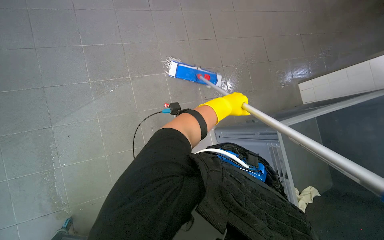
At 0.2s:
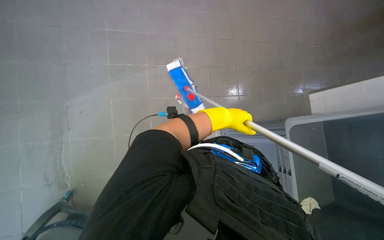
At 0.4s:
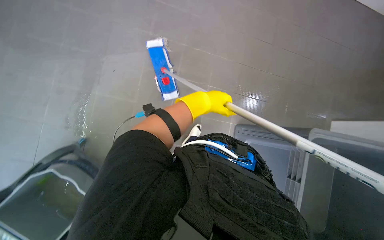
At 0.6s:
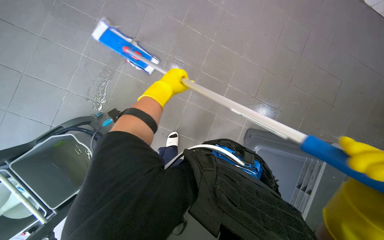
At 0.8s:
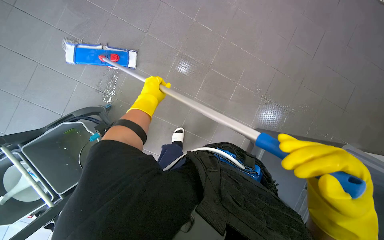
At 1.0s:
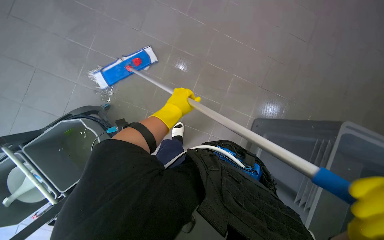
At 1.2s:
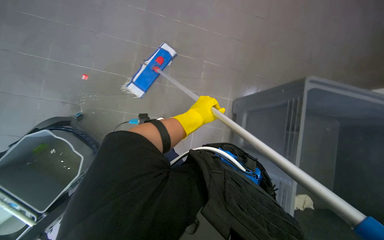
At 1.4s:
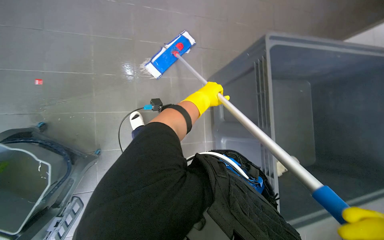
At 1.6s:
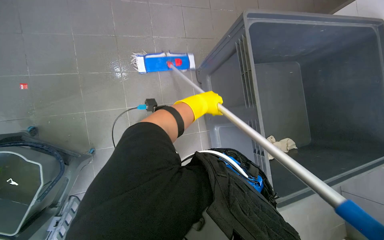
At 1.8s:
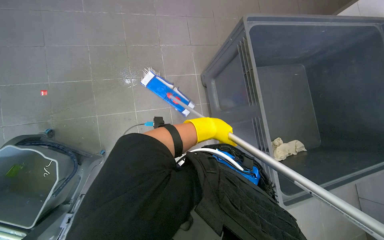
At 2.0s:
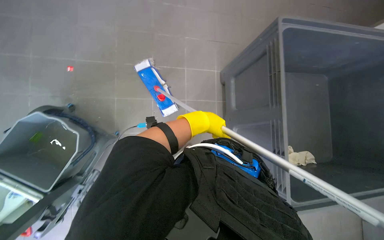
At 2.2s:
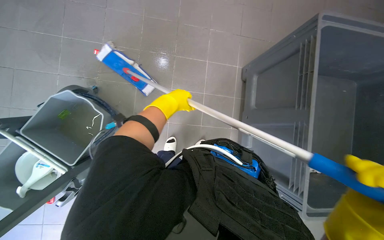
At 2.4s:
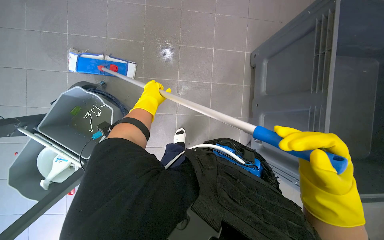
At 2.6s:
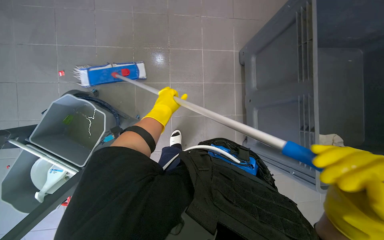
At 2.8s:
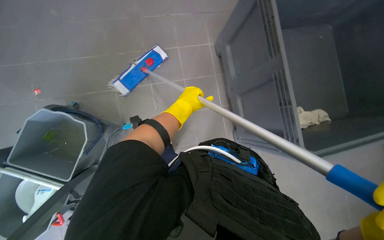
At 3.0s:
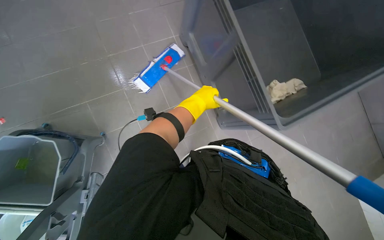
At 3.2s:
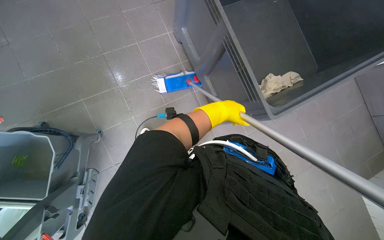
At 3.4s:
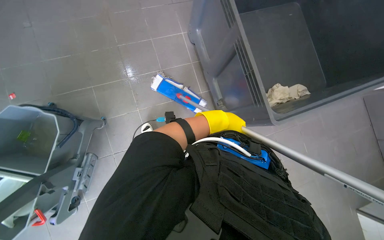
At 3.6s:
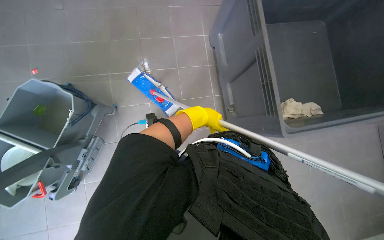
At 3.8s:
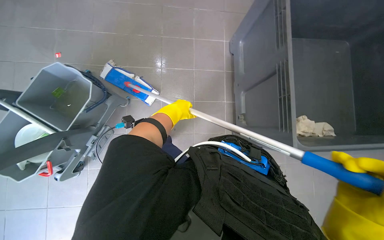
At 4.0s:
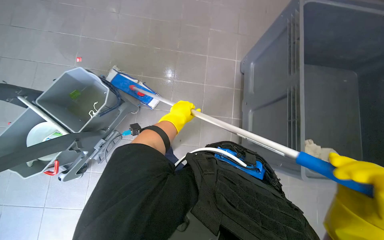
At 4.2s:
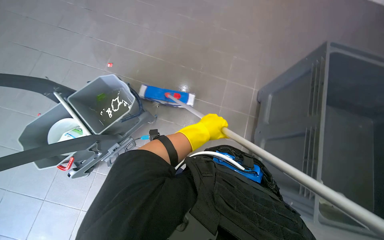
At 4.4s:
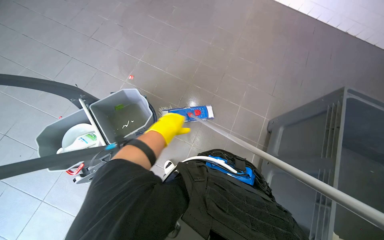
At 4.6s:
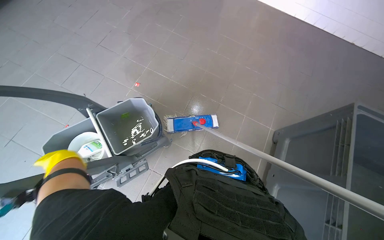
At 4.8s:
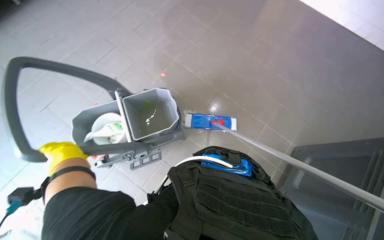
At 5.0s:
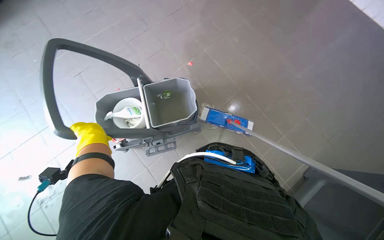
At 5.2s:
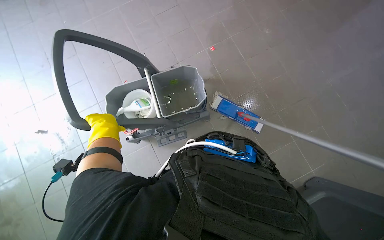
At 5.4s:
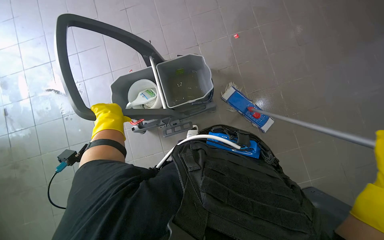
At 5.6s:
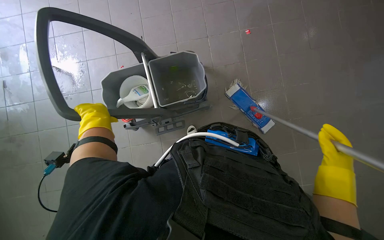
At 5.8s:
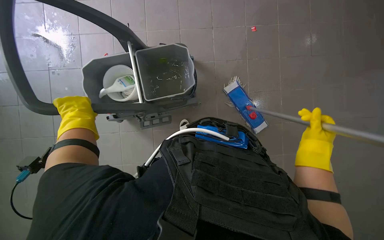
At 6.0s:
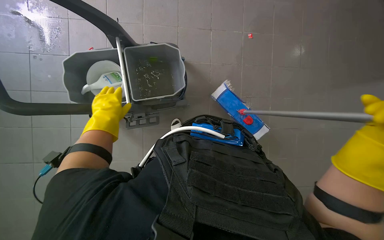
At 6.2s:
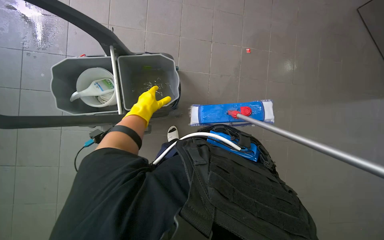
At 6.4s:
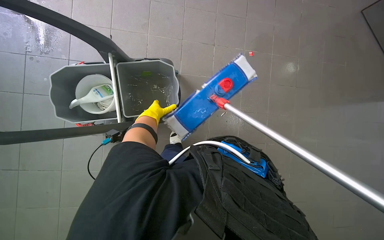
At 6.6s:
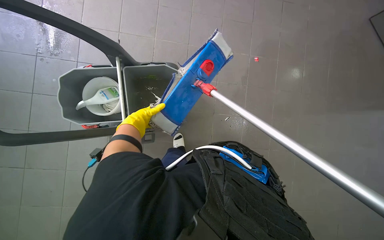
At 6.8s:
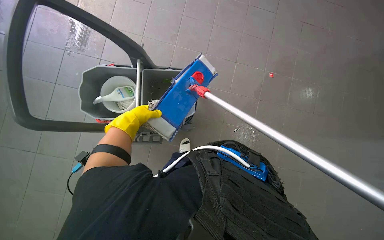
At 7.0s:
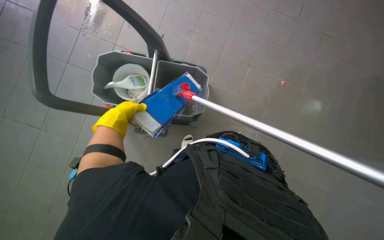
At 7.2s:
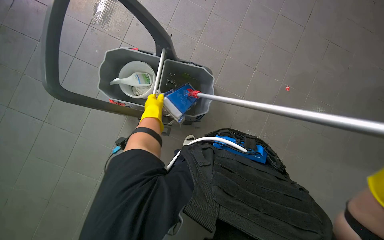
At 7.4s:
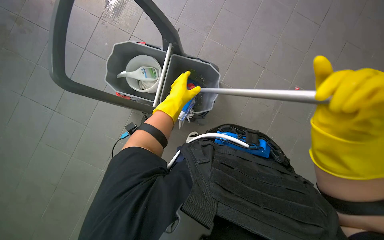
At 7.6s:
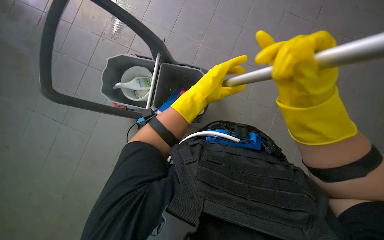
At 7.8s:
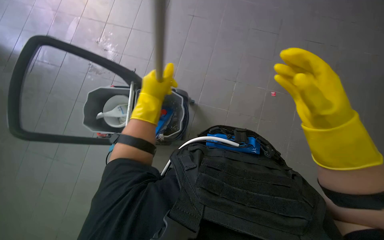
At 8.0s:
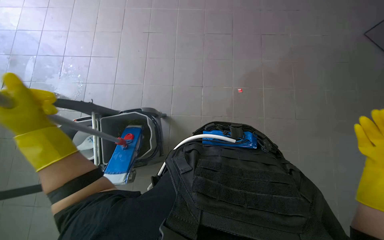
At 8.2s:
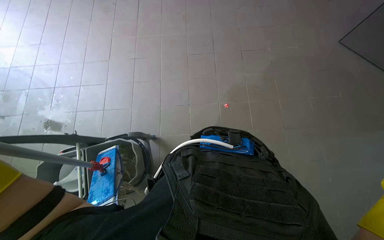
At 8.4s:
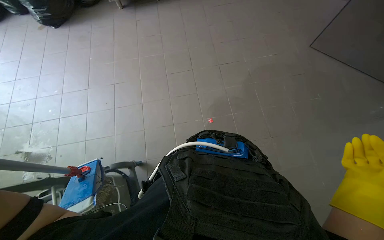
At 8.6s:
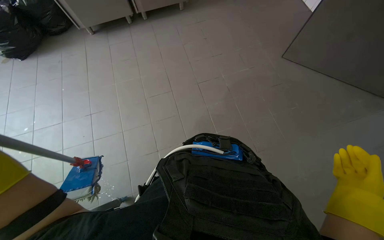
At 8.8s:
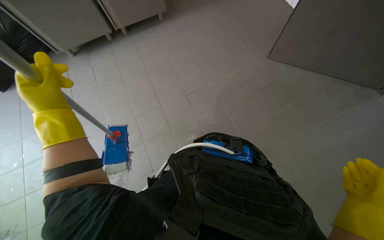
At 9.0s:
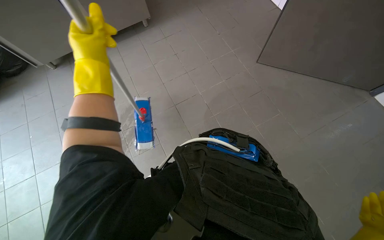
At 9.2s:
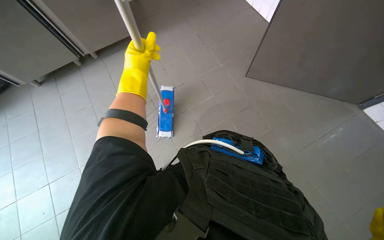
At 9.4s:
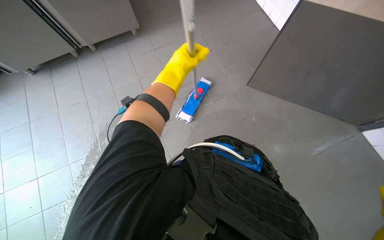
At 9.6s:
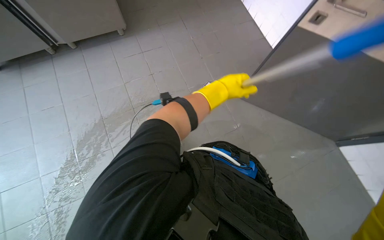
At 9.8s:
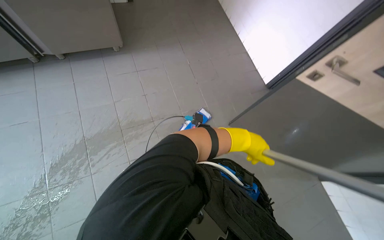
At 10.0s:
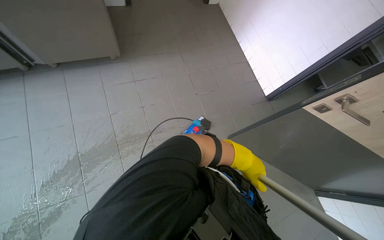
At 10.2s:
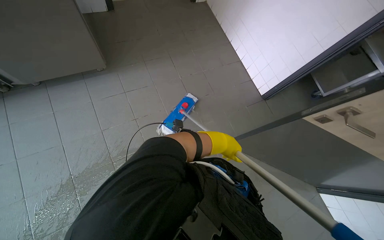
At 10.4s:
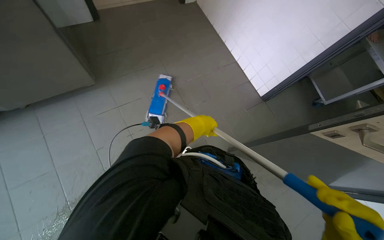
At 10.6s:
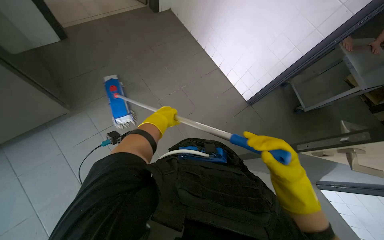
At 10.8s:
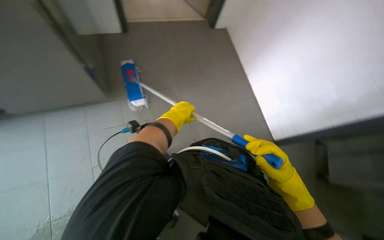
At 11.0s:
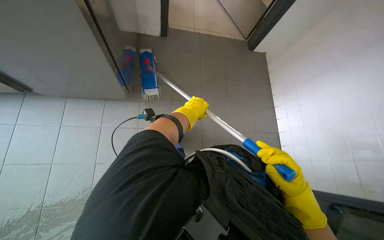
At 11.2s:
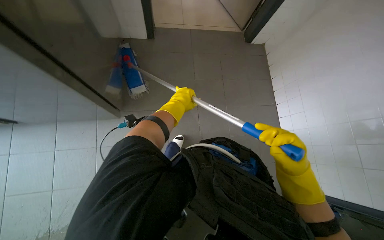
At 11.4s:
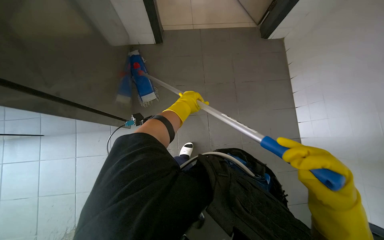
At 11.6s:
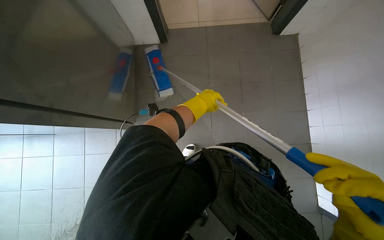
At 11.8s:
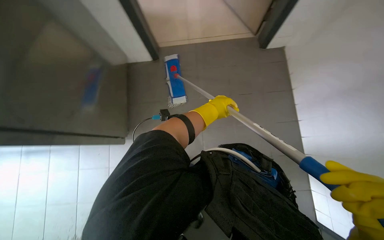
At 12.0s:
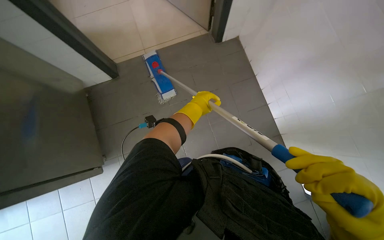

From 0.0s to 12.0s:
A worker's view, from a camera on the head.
Job: mopping floor.
The whole recording: Mopping the floor. The worker mops the tiled floor with a flat mop and a bucket.
From 0.0s to 1.6s: The wearer's head swings roughly 40 degrees to the left. The view tilts about 15 degrees downward.
From 3.0s to 4.4s: The wearer looks roughly 20 degrees further upward. Everything in view rotates approximately 45 degrees clockwise.
From 4.4s to 6.0s: The view tips downward by approximately 15 degrees.
From 6.0s to 7.6s: The camera pitches upward, by about 15 degrees. The left hand moves left and right over some 30 cm, changing direction 2 times.
From 7.6s to 9.0s: The wearer's head swings some 35 degrees to the right. The view tilts approximately 20 degrees upward.

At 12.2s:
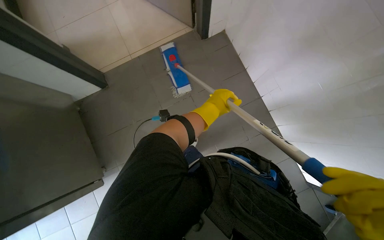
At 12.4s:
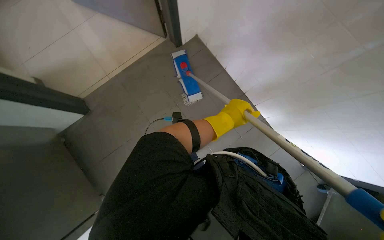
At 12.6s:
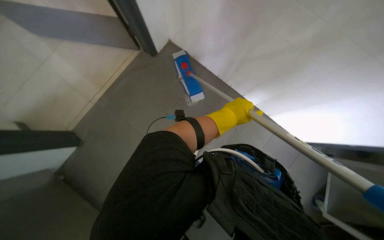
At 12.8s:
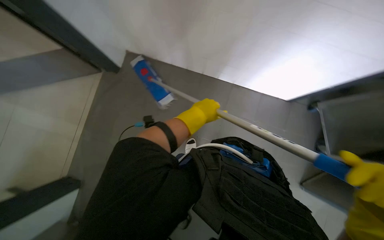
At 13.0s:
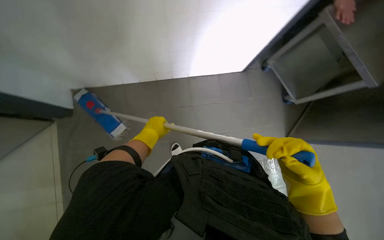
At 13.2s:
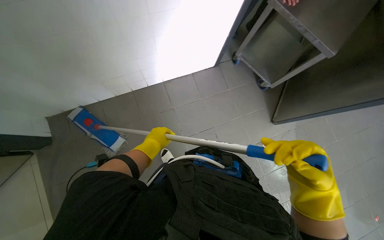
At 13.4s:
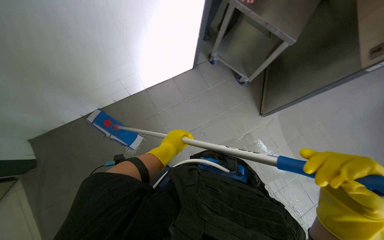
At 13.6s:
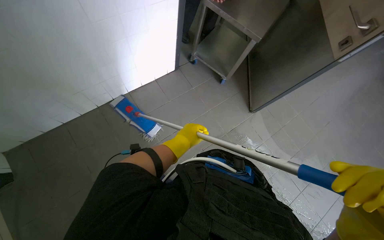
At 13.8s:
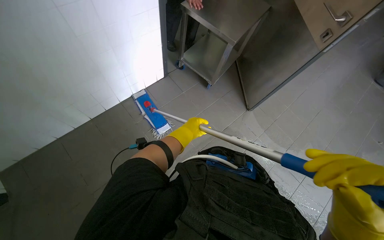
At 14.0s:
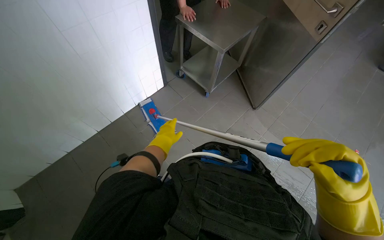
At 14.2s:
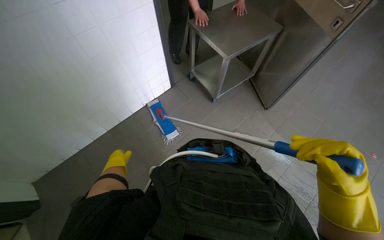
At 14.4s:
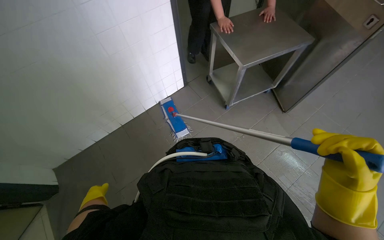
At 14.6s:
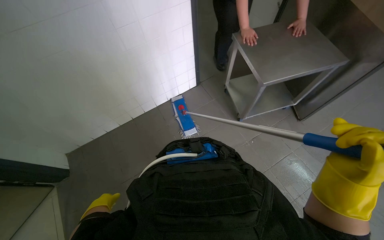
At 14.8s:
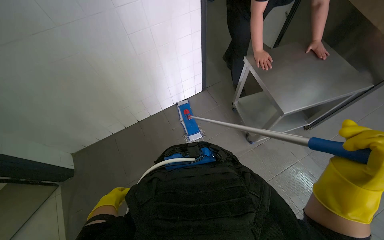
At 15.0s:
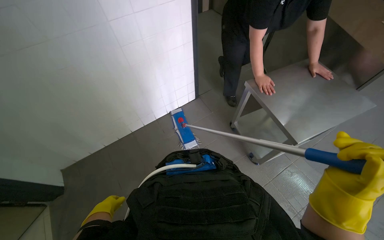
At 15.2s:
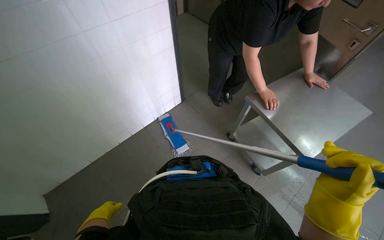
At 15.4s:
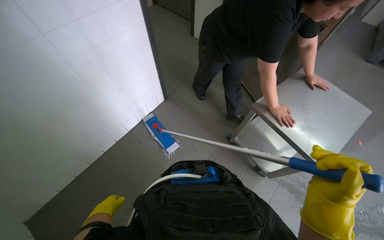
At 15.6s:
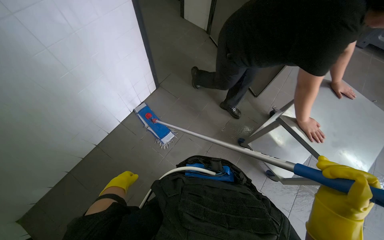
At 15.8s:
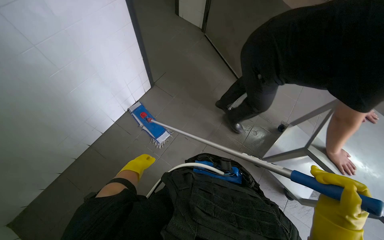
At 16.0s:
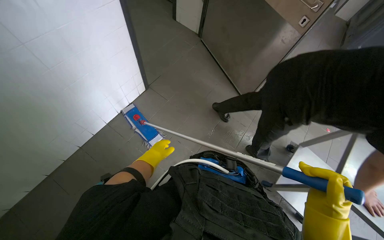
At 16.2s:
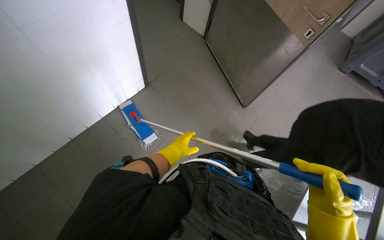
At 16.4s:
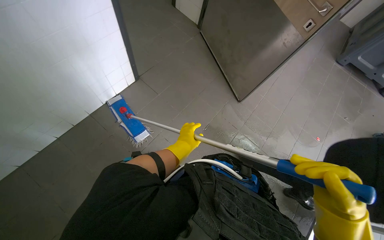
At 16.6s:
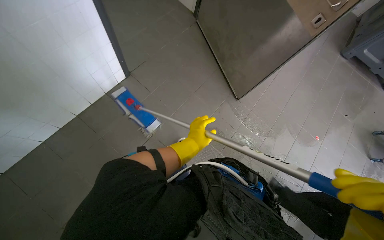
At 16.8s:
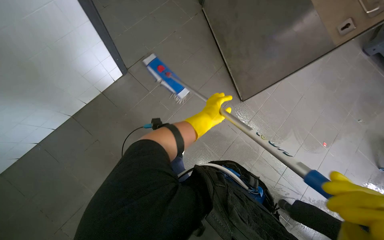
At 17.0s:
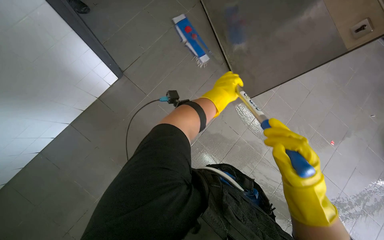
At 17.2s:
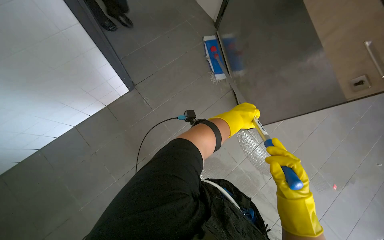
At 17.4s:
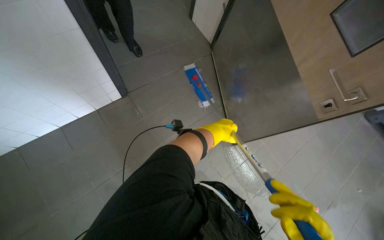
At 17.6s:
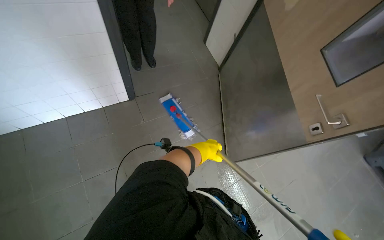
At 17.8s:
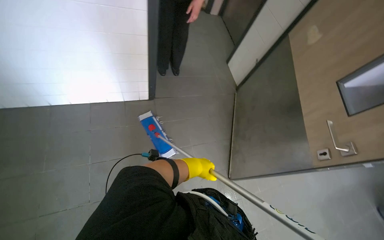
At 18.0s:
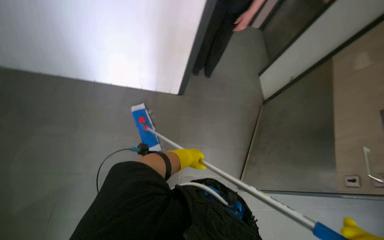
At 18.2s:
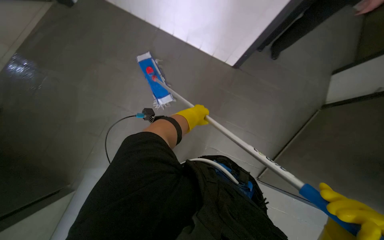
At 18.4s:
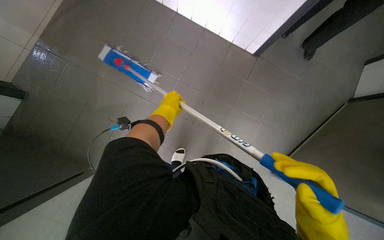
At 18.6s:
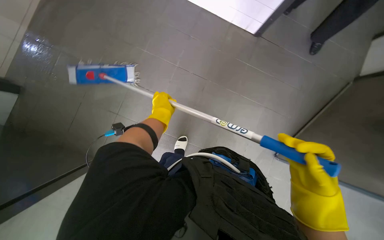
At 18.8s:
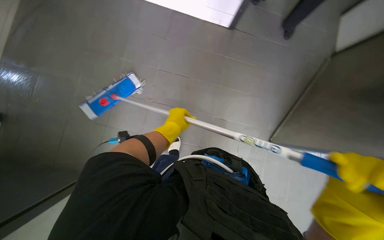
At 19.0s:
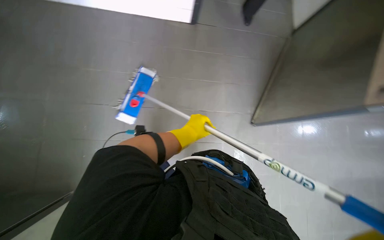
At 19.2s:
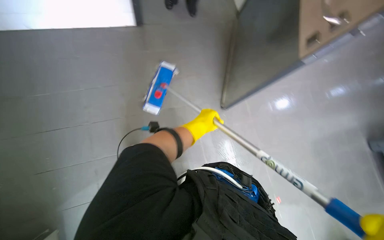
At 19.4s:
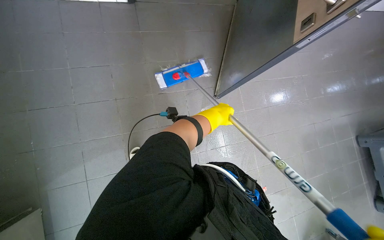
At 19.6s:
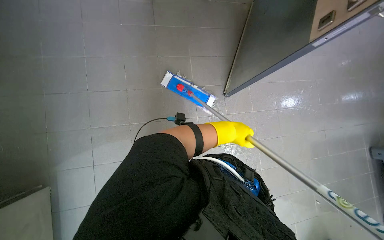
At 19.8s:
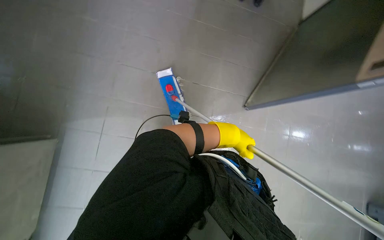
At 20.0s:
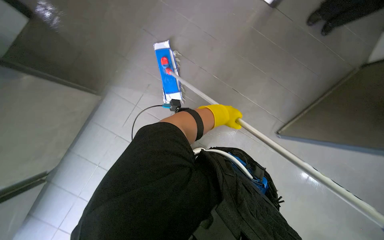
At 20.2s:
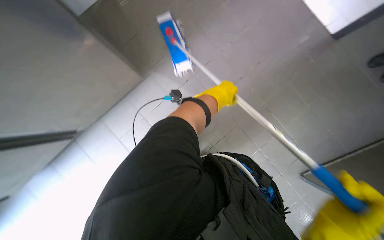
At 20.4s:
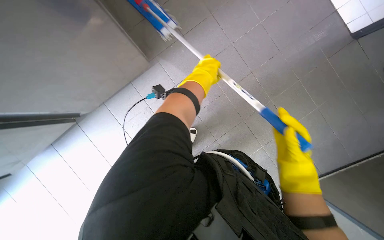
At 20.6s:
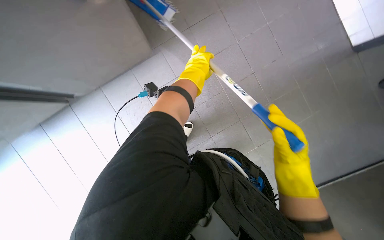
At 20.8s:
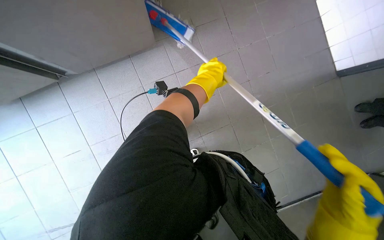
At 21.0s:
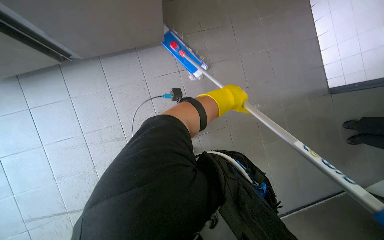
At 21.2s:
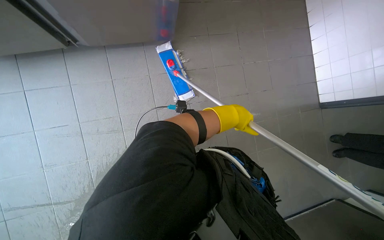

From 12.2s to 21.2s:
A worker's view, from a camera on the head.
Job: mopping floor.
The whole recording: Mopping the floor. The worker mops the tiled floor with a flat mop and a bucket.
From 12.2s to 13.8s: The head rotates approximately 60 degrees to the right.
From 13.8s to 15.2s: The head rotates roughly 20 degrees to the left. The camera pitches upward, by some 20 degrees. The right hand heads farther from the camera, covering roughly 15 cm. The left hand shifts some 40 cm down the picture and to the left.
From 16.6s to 18.2s: The wearer's head swings about 60 degrees to the left.
From 18.2s to 19.8s: The wearer looks roughly 20 degrees further to the left. The camera pitches downward, by about 15 degrees. The left hand is displaced down the picture by roughly 15 cm.
From 19.8s to 21.2s: The view tips downward by approximately 15 degrees. The left hand goes about 20 cm nearer to the camera and up the picture.
